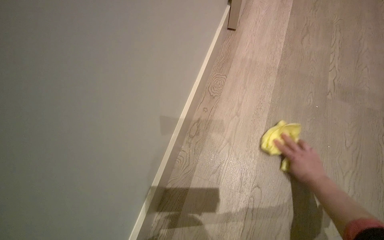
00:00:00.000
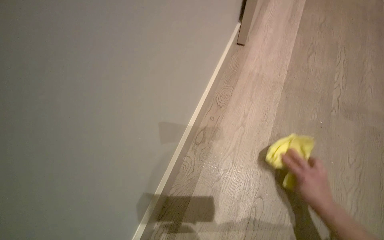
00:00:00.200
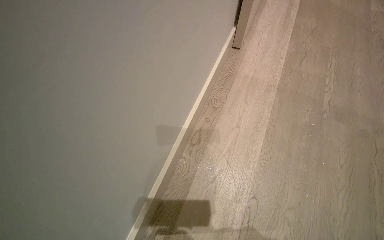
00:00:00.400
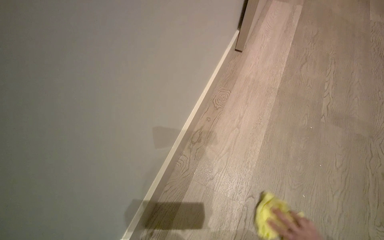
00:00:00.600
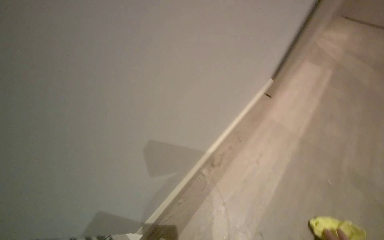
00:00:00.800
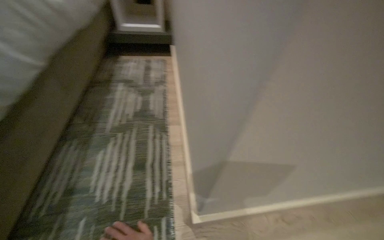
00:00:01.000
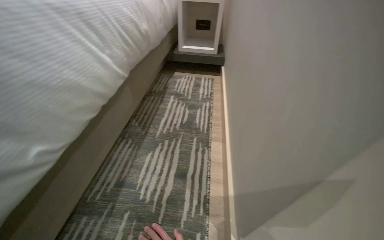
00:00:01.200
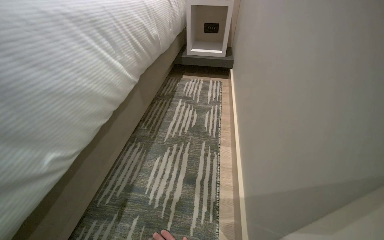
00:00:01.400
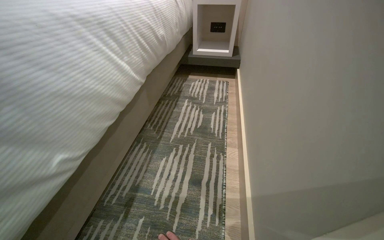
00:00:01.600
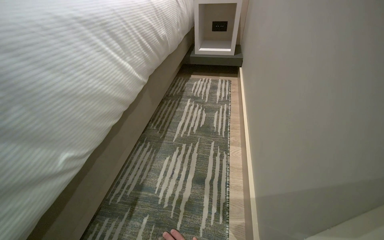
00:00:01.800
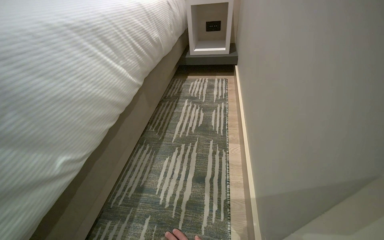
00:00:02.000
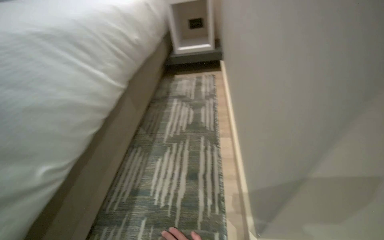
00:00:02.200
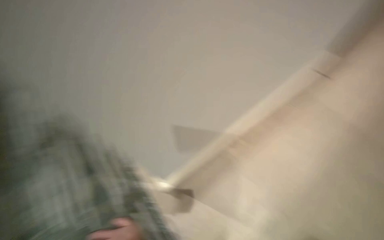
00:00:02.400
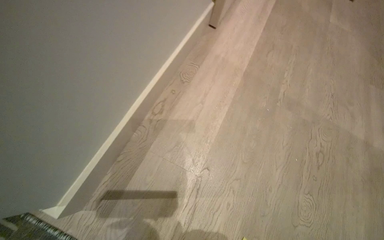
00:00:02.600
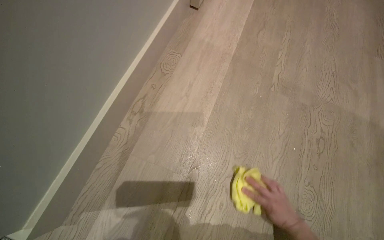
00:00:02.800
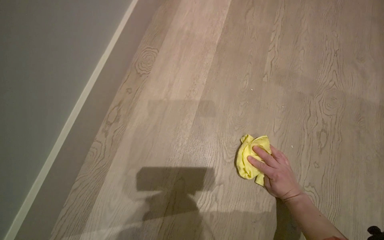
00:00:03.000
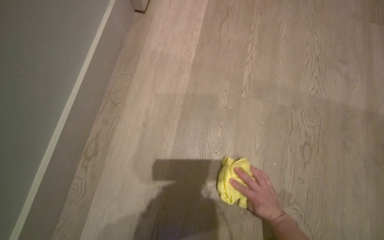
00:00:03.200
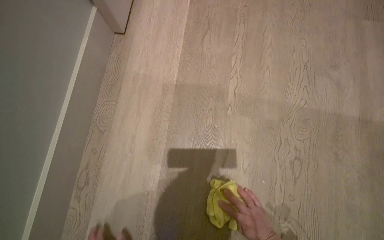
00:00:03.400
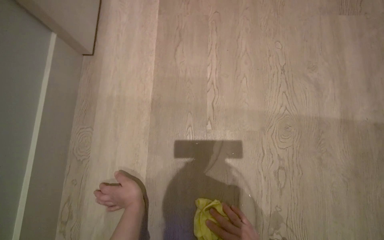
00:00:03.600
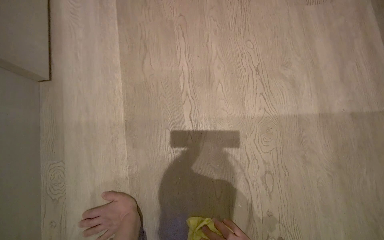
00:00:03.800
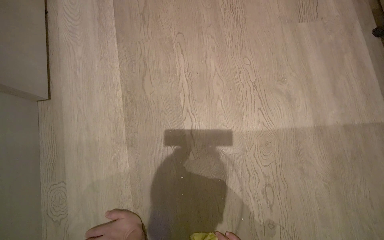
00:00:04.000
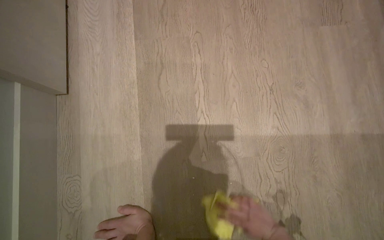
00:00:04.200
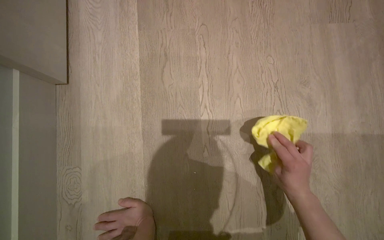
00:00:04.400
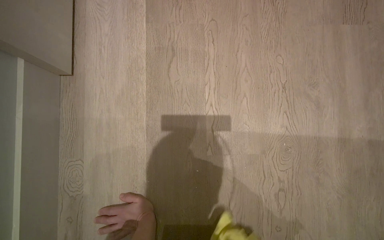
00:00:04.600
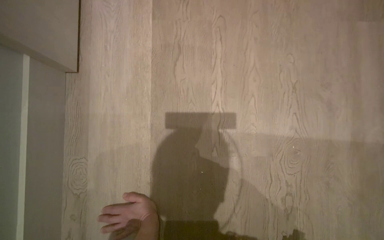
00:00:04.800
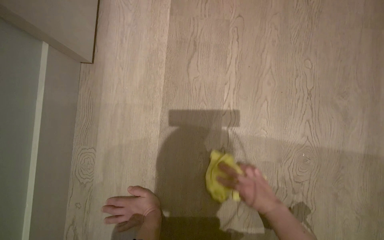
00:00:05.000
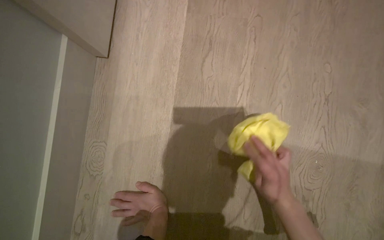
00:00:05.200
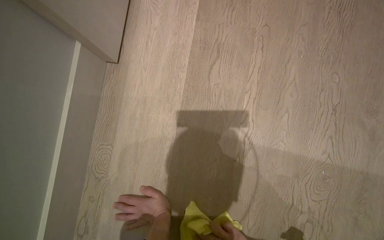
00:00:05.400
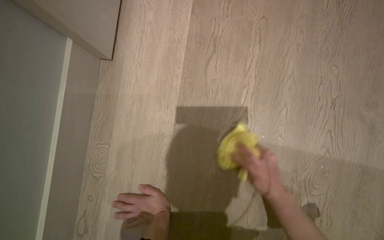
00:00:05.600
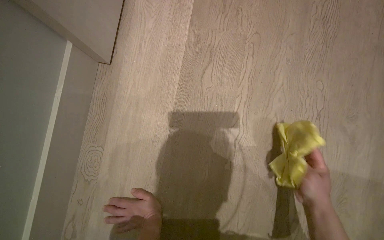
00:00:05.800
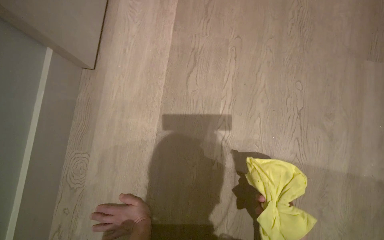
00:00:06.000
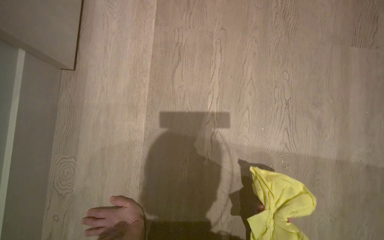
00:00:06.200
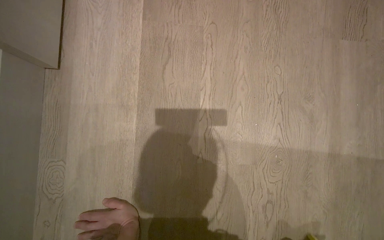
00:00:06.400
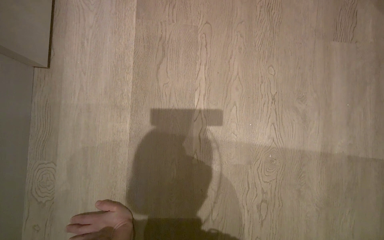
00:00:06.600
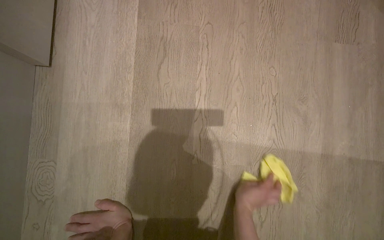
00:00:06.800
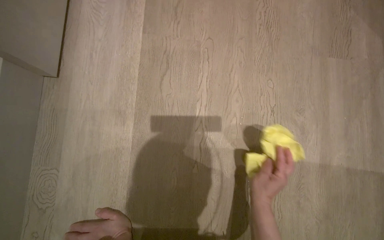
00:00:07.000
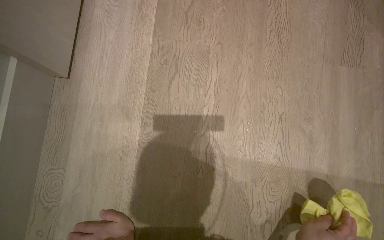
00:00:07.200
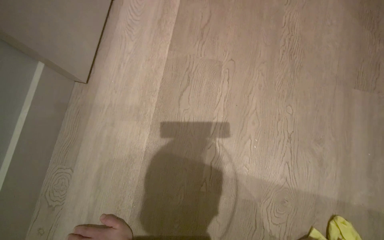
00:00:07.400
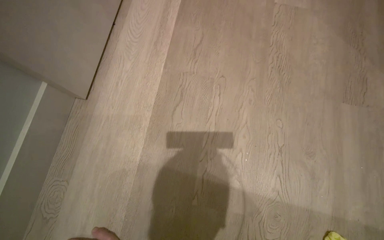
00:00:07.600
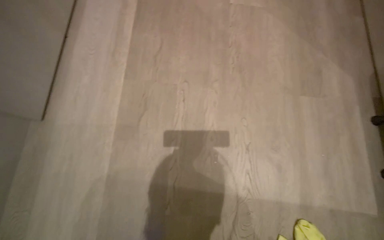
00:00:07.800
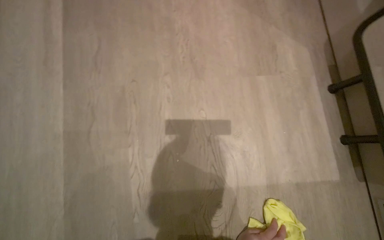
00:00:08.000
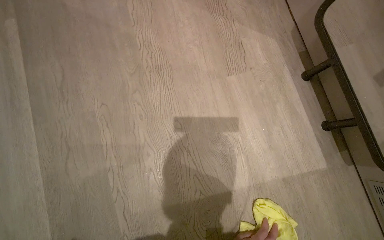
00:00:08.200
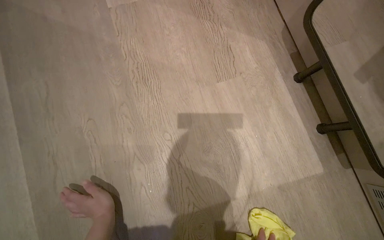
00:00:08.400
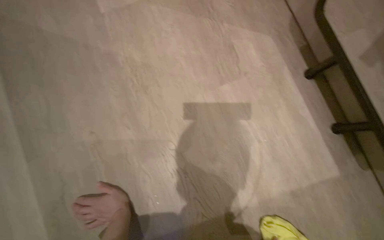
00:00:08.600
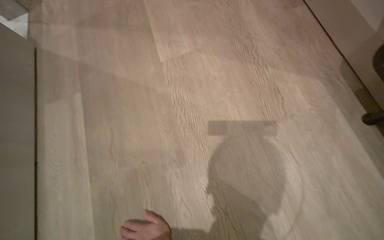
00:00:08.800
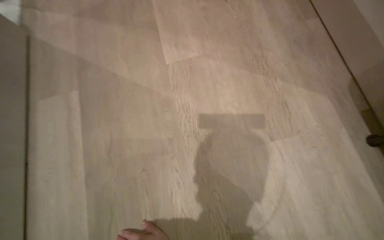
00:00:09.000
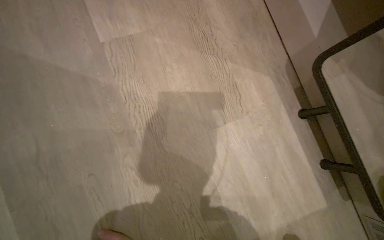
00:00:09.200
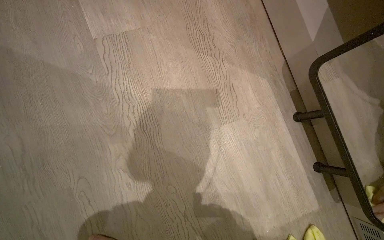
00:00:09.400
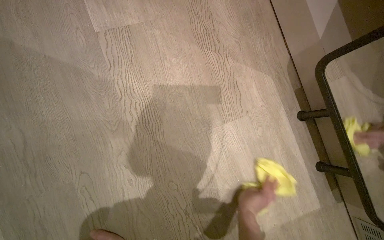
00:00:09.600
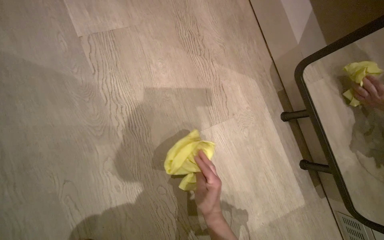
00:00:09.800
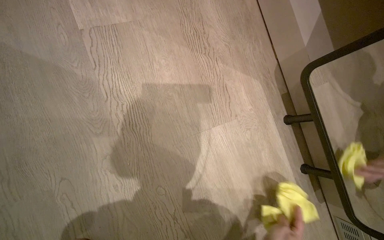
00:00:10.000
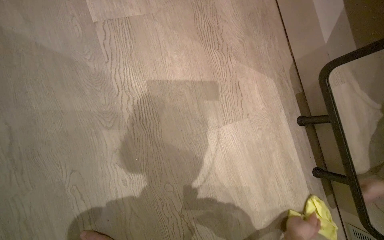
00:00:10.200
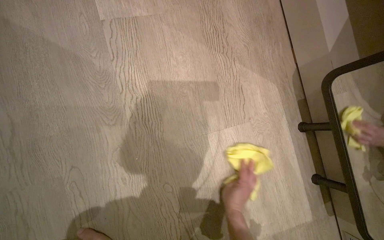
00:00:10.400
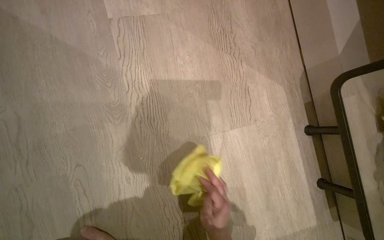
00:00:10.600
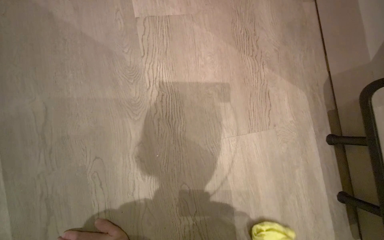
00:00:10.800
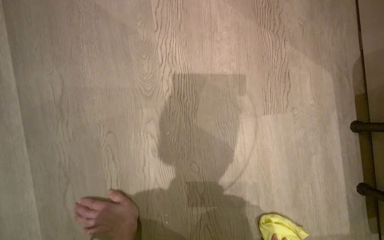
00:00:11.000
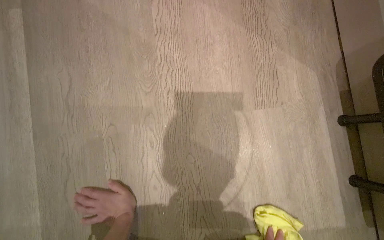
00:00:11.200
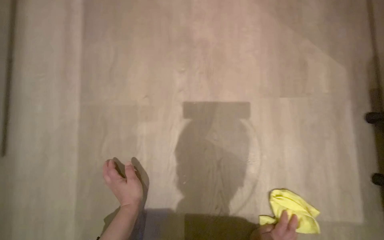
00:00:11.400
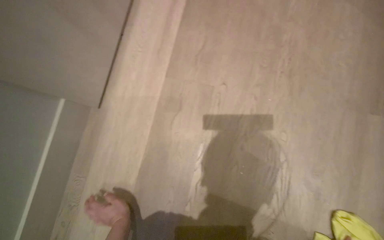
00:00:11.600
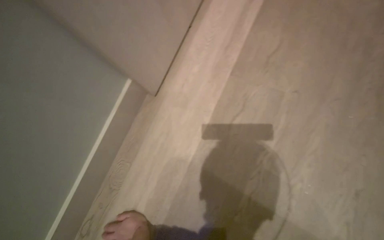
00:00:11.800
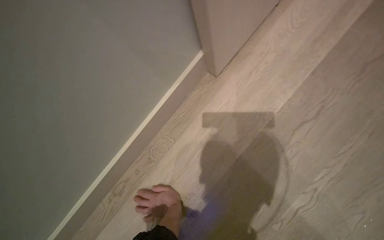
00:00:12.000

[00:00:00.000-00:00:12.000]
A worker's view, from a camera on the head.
Job: mopping floor.
The whole recording: Wiping room floor. The worker kneels and wipes the room floor with a yellow cloth.
00:00:03.000 to 00:00:04.400: The camera is carried some 40 cm.
00:00:09.000 to 00:00:10.400: The view swings about 20 degrees to the right.
00:00:10.400 to 00:00:12.000: The head travels approximately 50 cm. The head turns to the left by some 50 degrees.

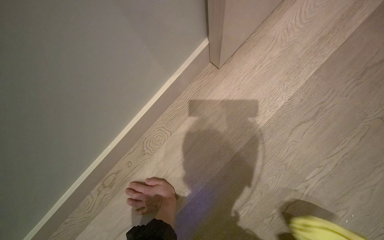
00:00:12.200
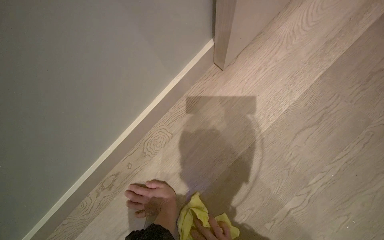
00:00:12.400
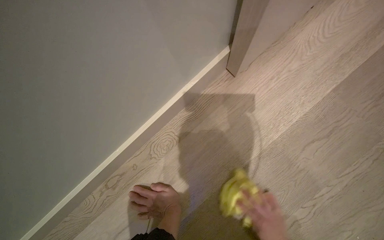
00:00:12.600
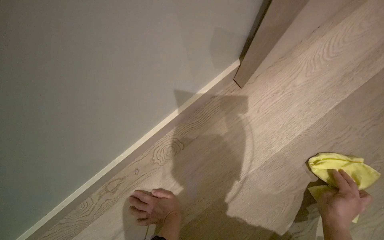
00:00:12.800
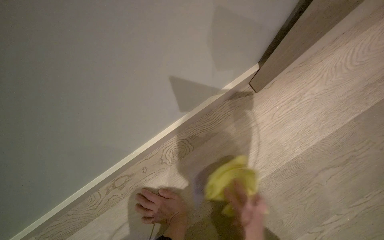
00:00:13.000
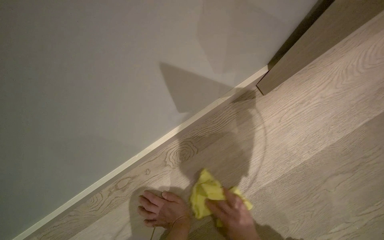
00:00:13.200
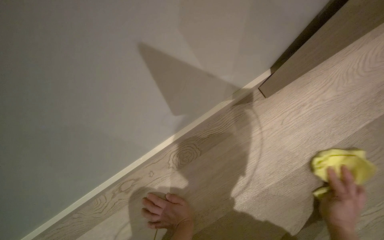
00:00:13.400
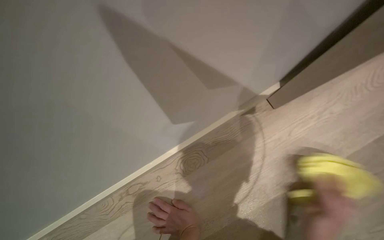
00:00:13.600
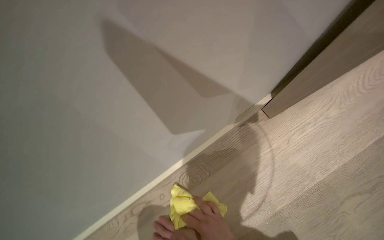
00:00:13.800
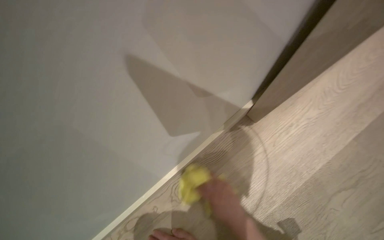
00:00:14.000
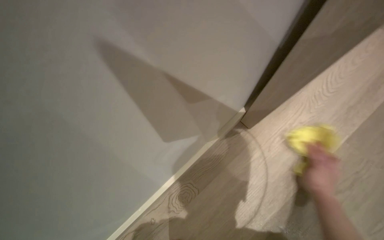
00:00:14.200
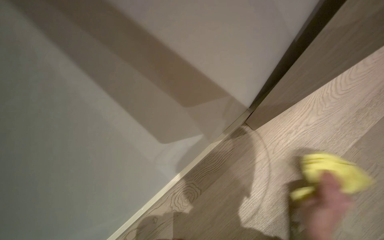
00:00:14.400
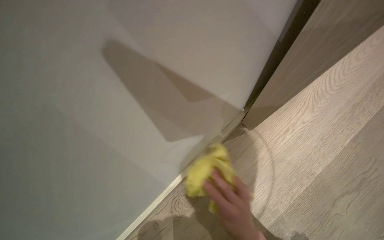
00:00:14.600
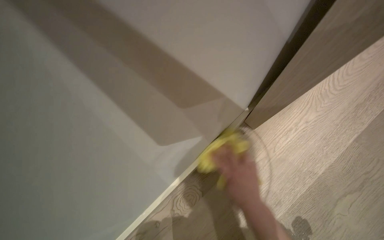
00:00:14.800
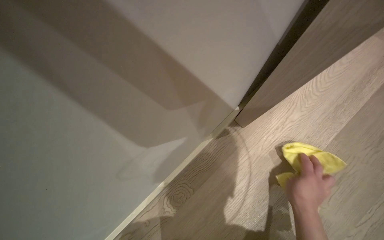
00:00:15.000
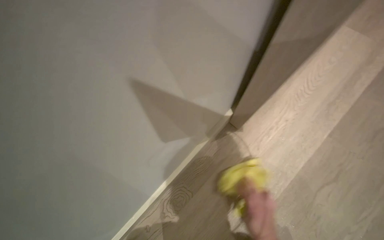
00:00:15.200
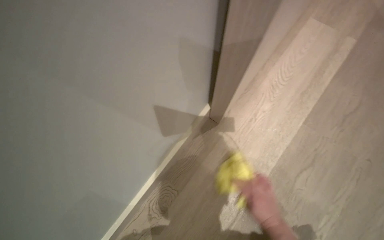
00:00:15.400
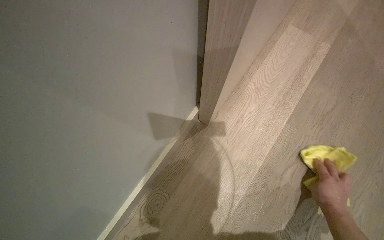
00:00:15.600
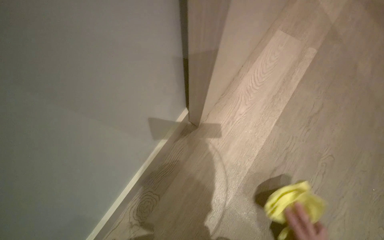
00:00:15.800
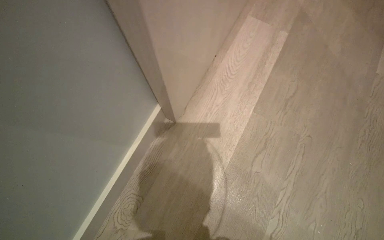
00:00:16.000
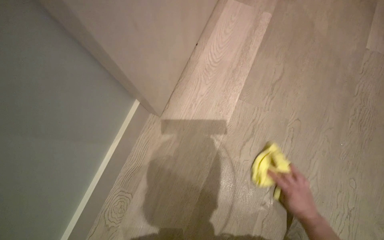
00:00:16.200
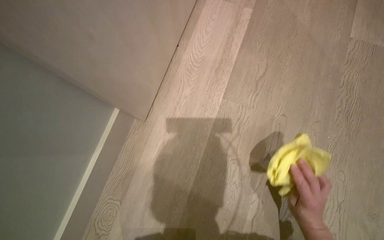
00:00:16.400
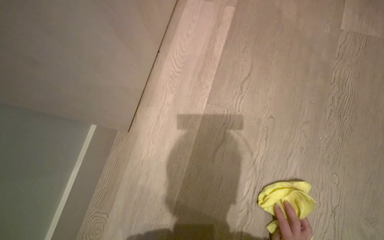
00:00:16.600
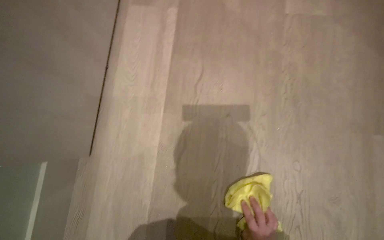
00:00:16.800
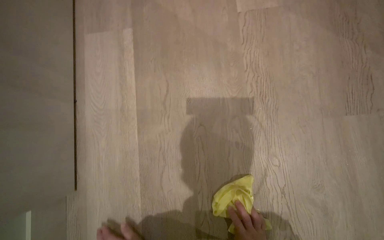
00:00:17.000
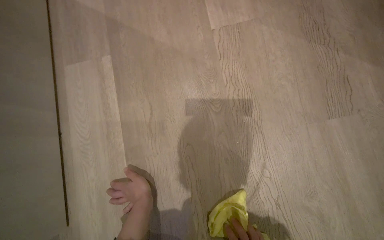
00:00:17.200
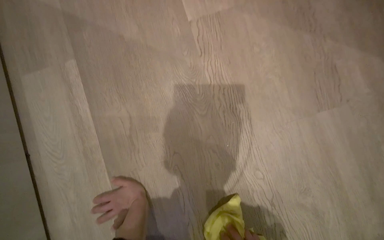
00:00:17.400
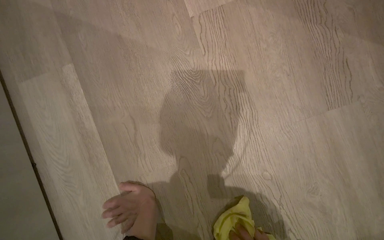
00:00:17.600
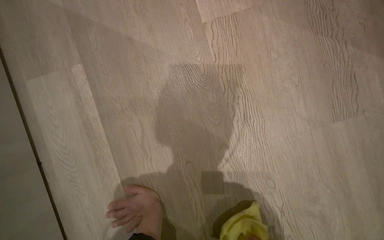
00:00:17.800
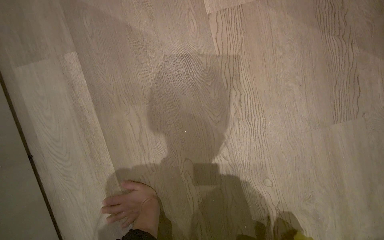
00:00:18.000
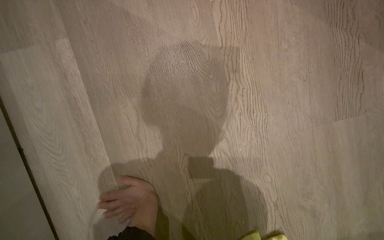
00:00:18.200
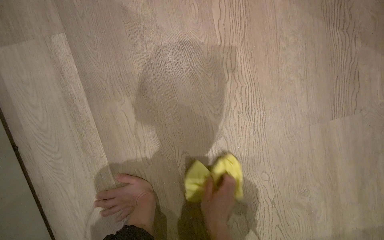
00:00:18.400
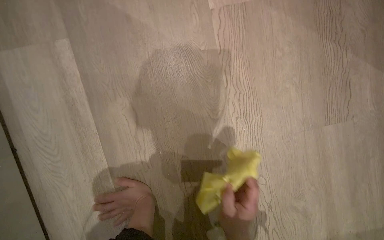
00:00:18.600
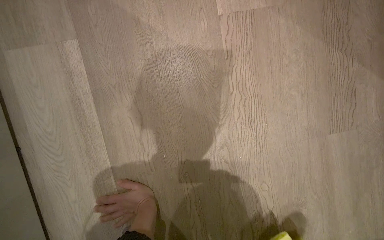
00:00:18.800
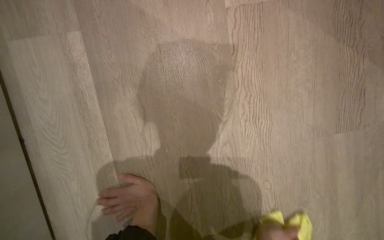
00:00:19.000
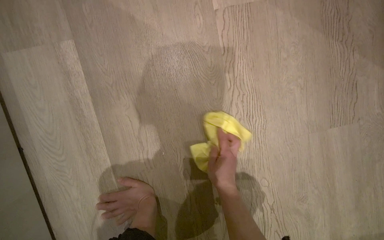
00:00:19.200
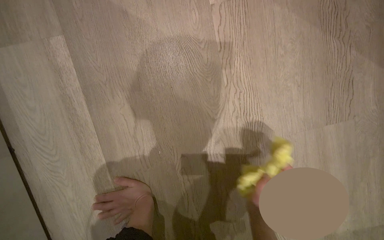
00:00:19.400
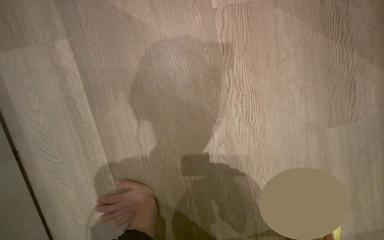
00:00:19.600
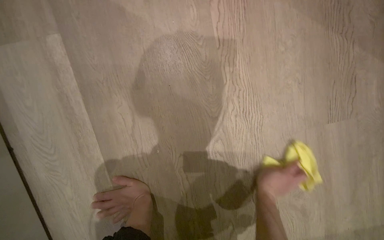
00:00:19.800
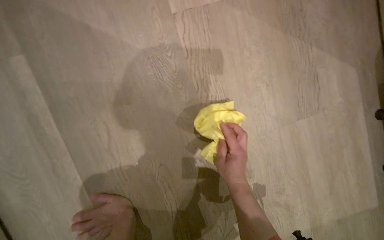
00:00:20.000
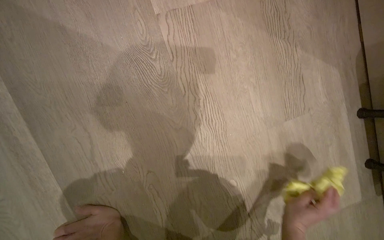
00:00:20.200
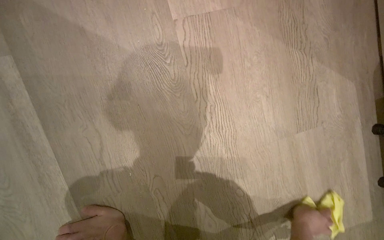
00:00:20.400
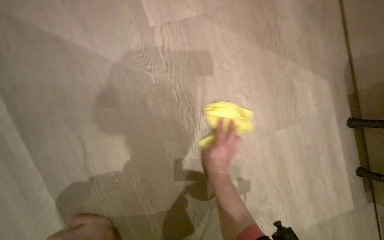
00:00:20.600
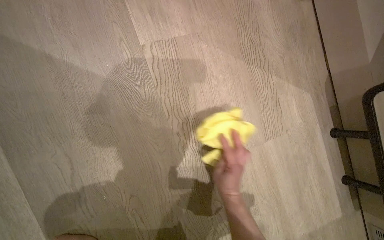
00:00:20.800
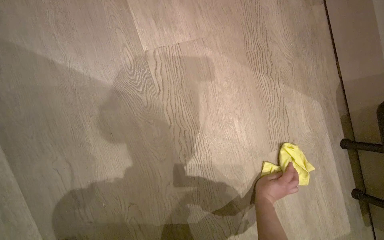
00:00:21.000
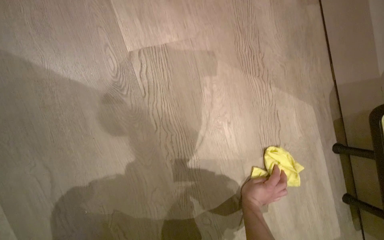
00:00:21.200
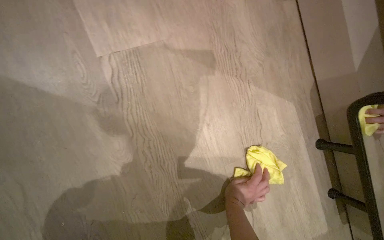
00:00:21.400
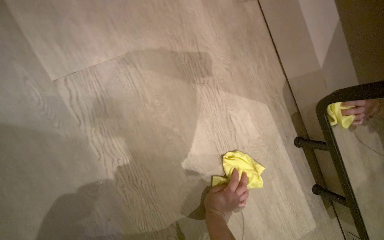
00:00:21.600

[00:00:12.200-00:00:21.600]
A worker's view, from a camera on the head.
Job: mopping floor.
The whole recording: Wiping room floor. The worker kneels and wipes the room floor with a yellow cloth.
00:00:15.400 to 00:00:17.000: The camera is carried roughly 50 cm. Everything in view rotates roughly 40 degrees counterclockwise.
00:00:20.000 to 00:00:21.600: The right hand moves left and right over approximately 30 cm, changing direction 2 times.
